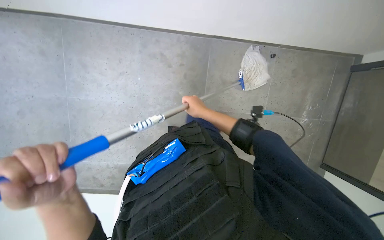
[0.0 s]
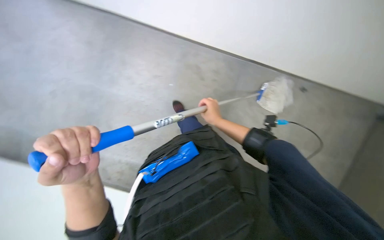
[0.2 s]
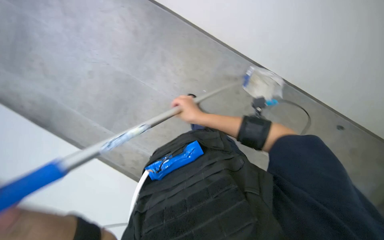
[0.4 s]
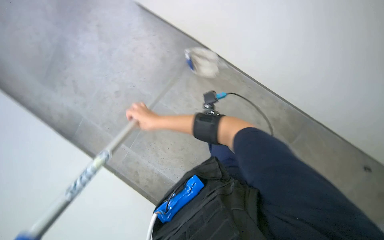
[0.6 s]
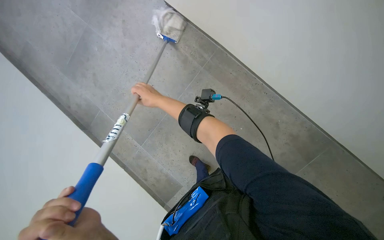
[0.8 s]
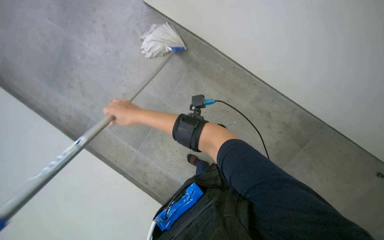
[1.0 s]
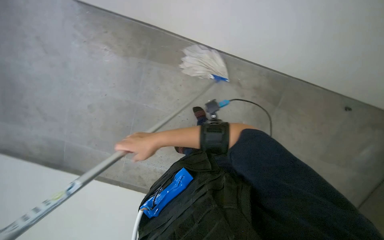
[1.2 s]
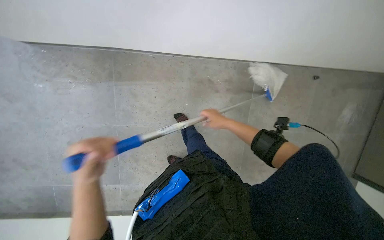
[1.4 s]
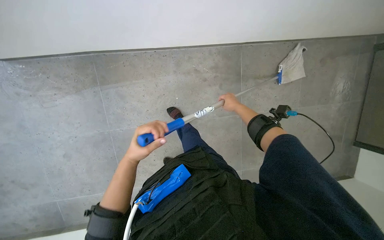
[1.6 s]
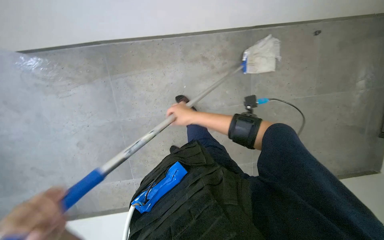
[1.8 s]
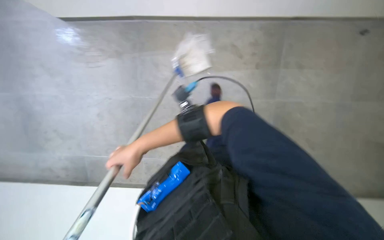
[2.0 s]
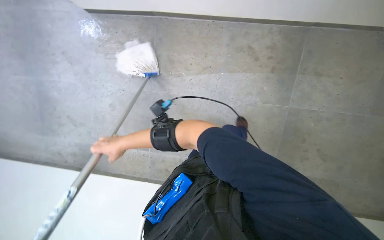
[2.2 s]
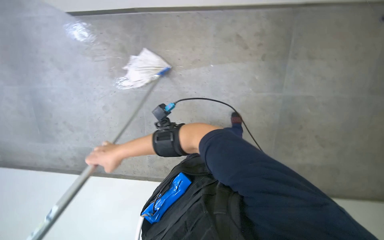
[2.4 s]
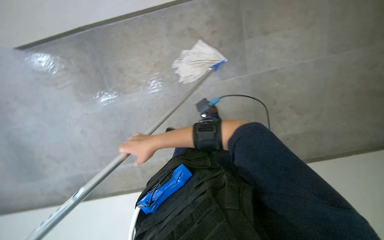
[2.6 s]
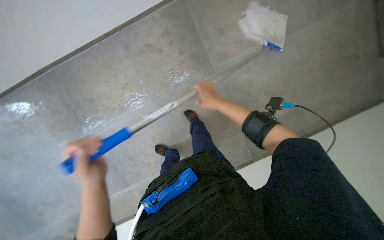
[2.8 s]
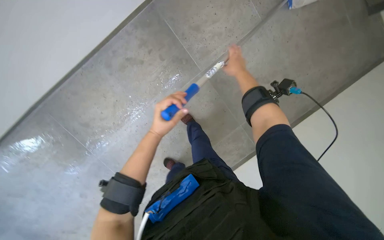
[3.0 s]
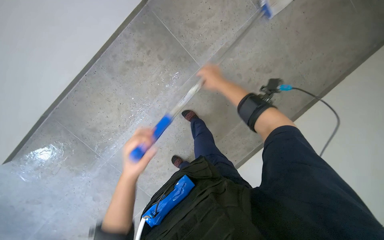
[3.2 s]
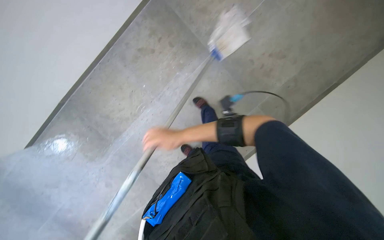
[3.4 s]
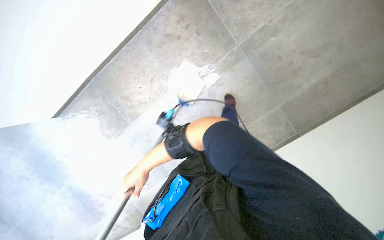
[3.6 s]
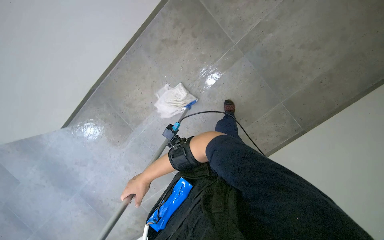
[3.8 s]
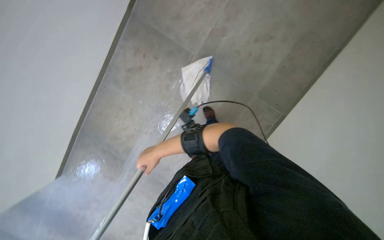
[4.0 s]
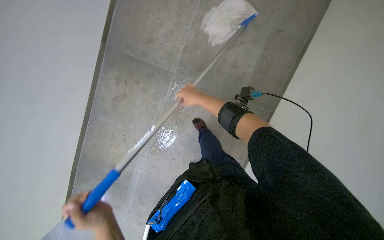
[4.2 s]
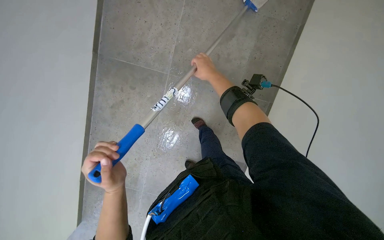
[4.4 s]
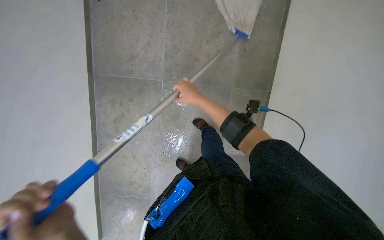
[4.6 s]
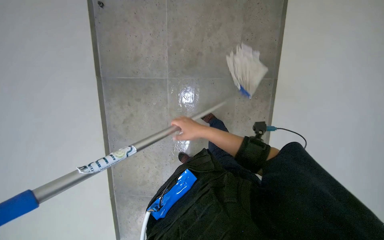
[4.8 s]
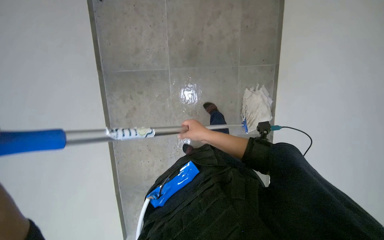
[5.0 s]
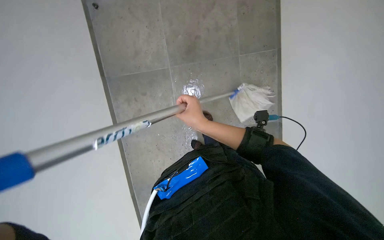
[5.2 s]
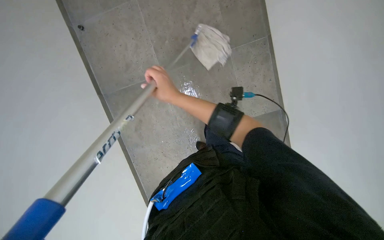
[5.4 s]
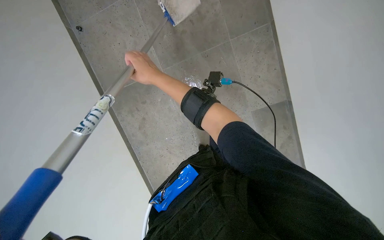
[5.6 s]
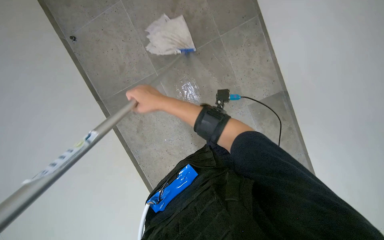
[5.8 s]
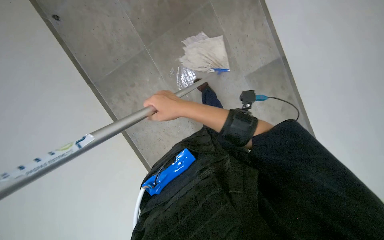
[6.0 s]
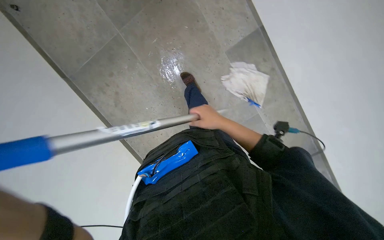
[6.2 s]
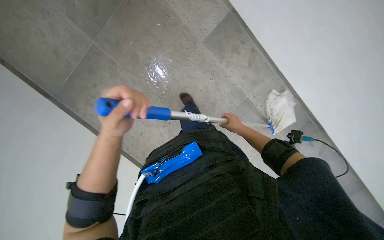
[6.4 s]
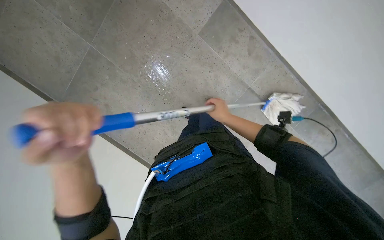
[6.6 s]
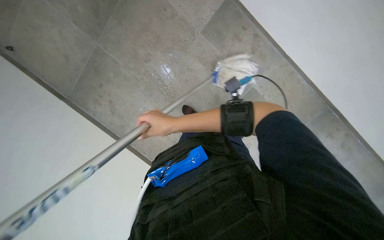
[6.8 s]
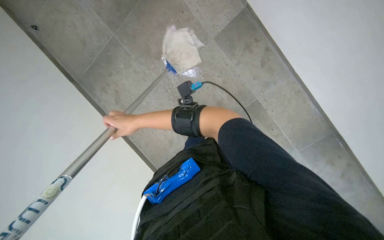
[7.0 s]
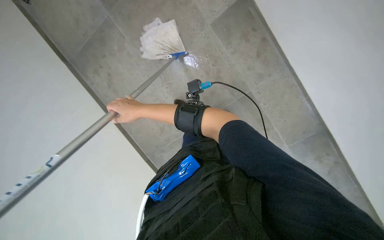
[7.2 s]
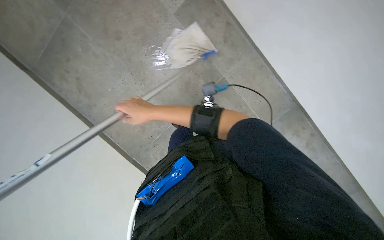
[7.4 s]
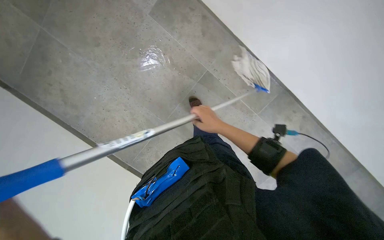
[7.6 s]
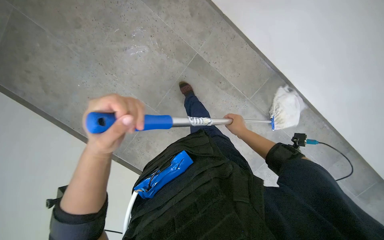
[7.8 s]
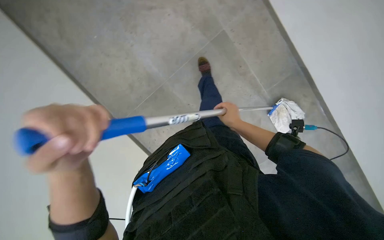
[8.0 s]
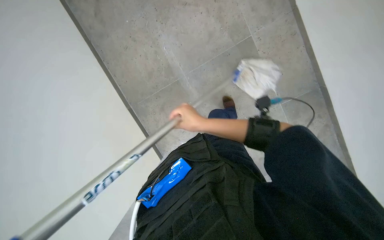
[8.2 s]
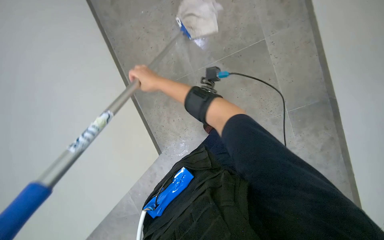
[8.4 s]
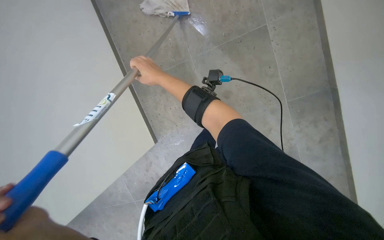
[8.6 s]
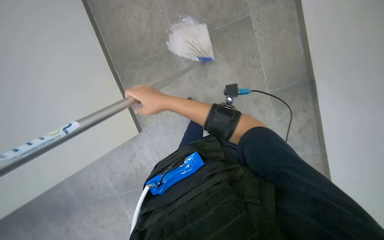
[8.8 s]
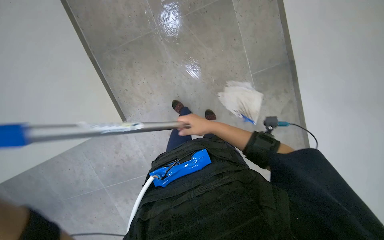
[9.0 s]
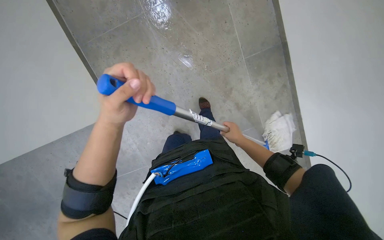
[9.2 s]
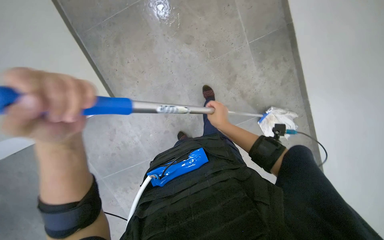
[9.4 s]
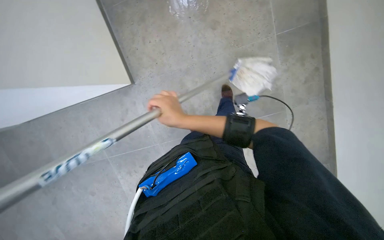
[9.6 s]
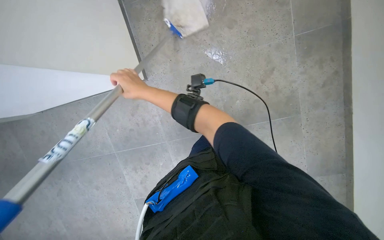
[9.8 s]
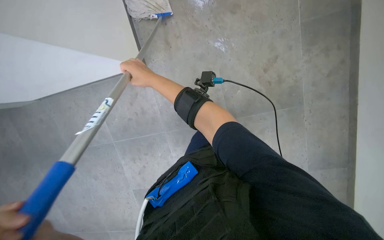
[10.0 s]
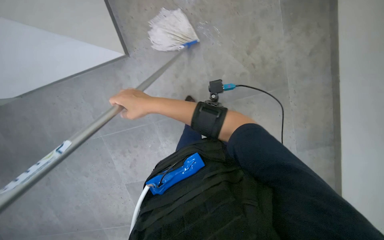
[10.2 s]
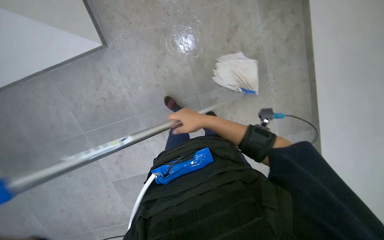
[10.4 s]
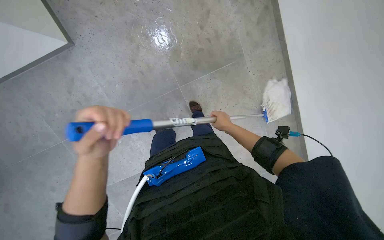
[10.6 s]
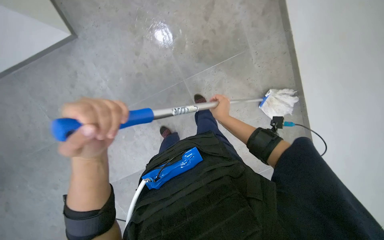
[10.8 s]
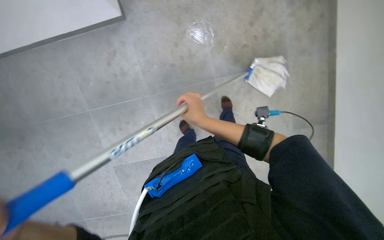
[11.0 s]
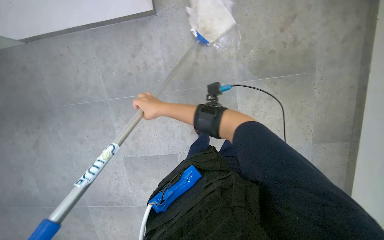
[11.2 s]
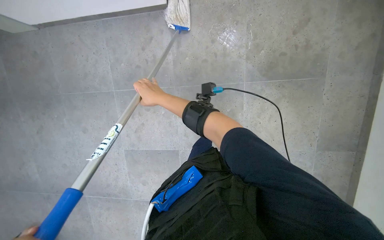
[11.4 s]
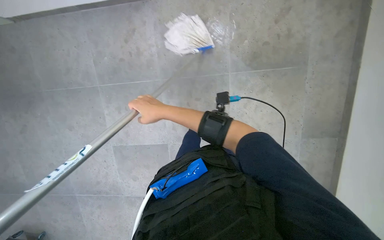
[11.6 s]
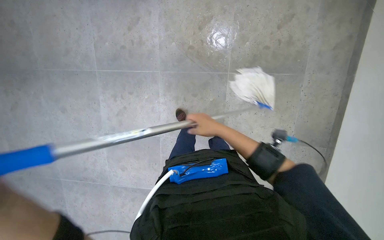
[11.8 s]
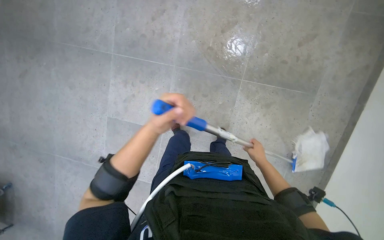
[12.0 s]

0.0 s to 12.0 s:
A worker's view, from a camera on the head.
Job: mopping floor.
The whole recording: Mopping tiled floor. The worker mops the tiled floor with a blue and grey mop.
0.0 to 1.6 s: The scene turns approximately 30 degrees counterclockwise in the picture.
1.6 to 3.0 s: The camera travels some 40 cm. Everything in view rotates roughly 35 degrees counterclockwise.
3.0 to 4.4 s: The scene rotates counterclockwise by some 35 degrees.
4.4 to 6.0 s: The view pans to the left by approximately 15 degrees. The scene rotates counterclockwise by some 35 degrees.
6.0 to 7.6 s: The camera is carried to the right, some 50 cm.
7.6 to 9.0 s: The view tilts about 20 degrees downward. Everything in view rotates roughly 30 degrees clockwise.
9.0 to 10.4 s: The view tilts about 20 degrees downward. The right hand goes left and right, some 30 cm each way, reversing 2 times.
10.4 to 12.0 s: Everything in view rotates approximately 30 degrees clockwise. The right hand swings left and right, about 40 cm each way, with 2 reversals.

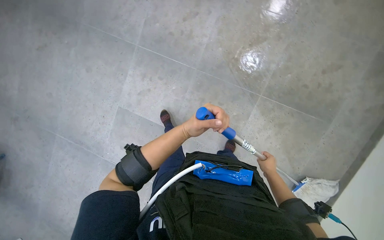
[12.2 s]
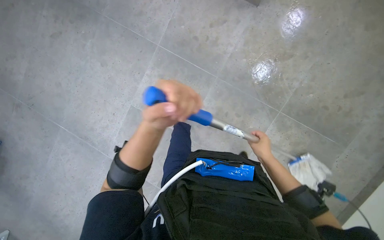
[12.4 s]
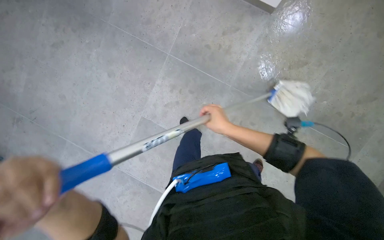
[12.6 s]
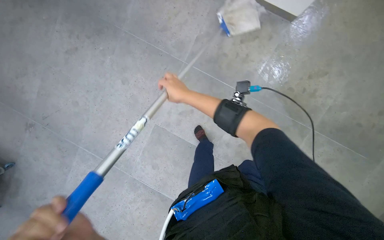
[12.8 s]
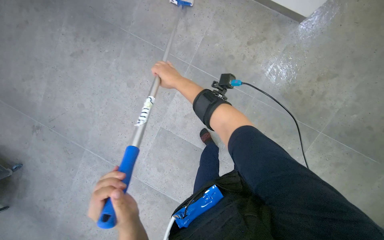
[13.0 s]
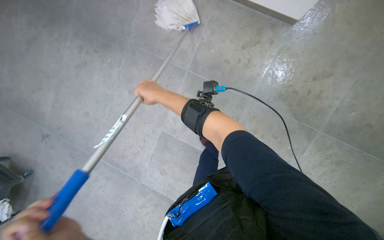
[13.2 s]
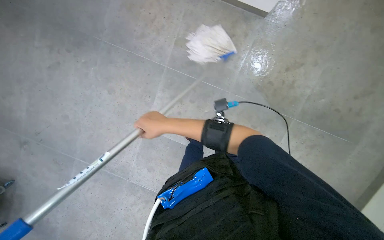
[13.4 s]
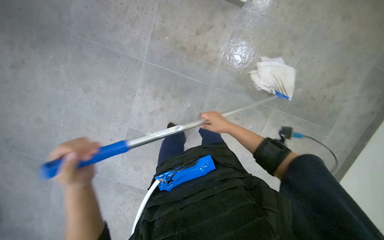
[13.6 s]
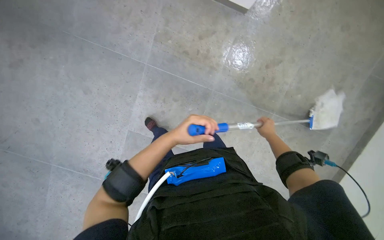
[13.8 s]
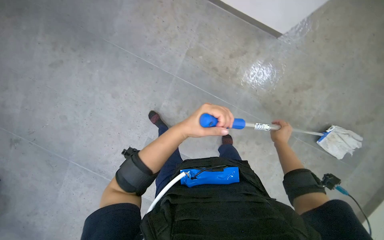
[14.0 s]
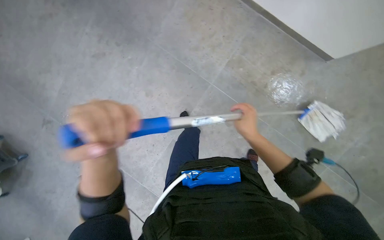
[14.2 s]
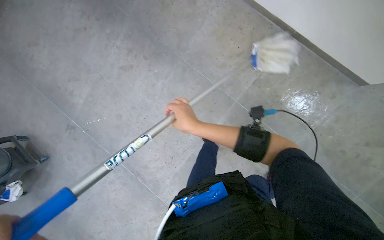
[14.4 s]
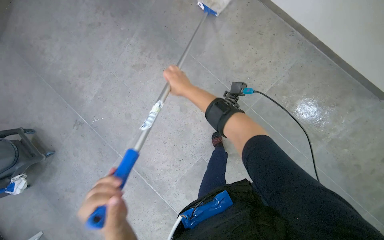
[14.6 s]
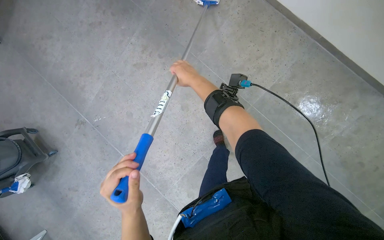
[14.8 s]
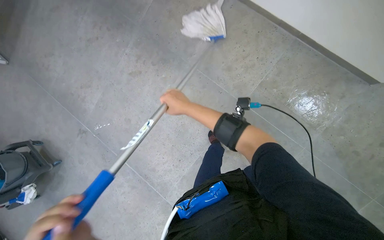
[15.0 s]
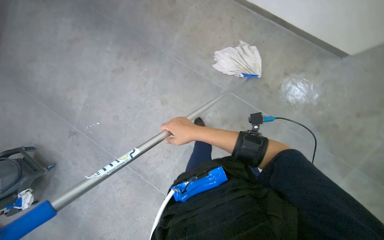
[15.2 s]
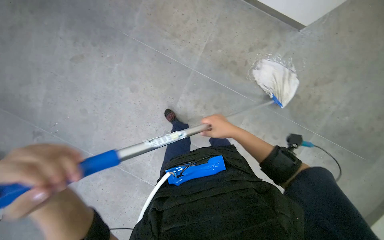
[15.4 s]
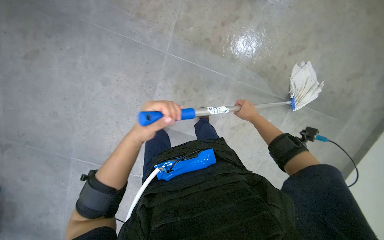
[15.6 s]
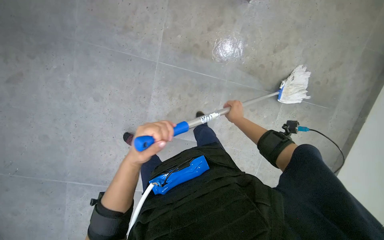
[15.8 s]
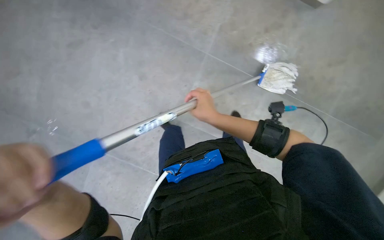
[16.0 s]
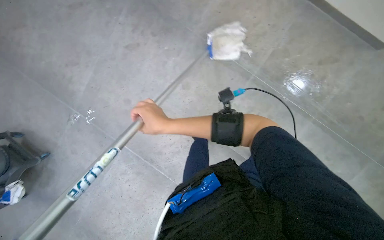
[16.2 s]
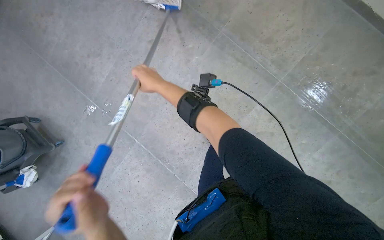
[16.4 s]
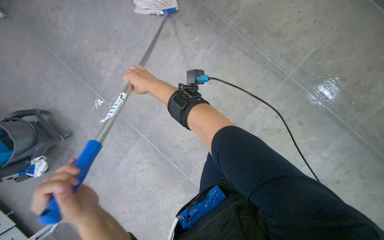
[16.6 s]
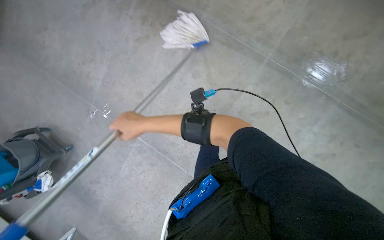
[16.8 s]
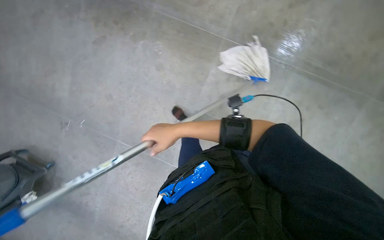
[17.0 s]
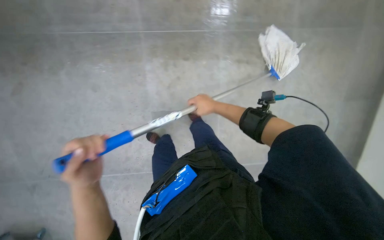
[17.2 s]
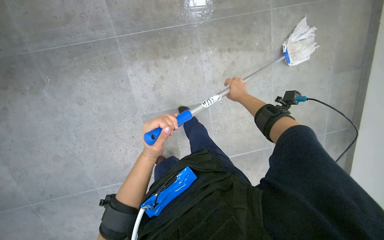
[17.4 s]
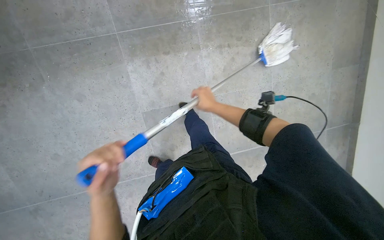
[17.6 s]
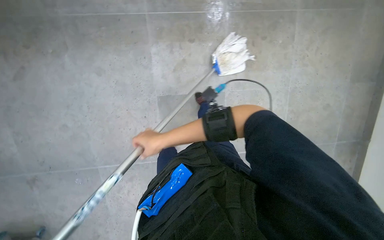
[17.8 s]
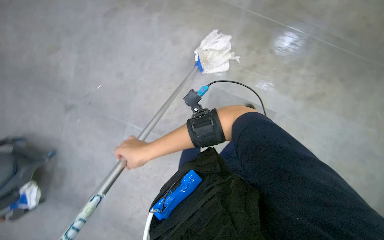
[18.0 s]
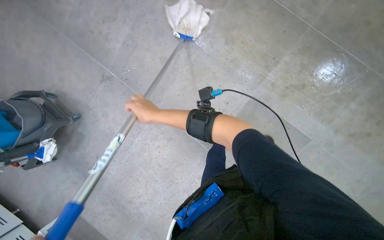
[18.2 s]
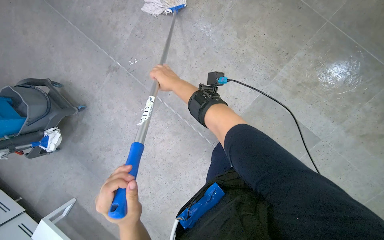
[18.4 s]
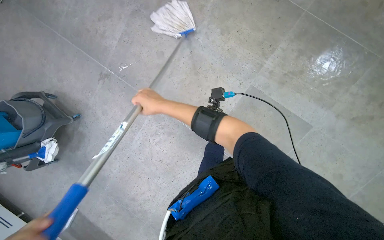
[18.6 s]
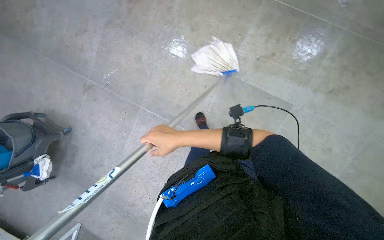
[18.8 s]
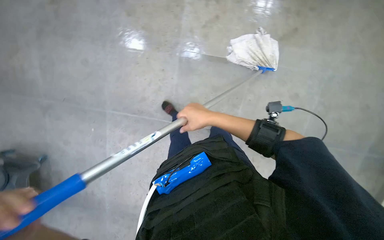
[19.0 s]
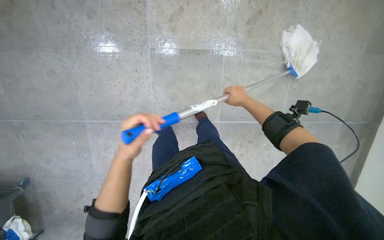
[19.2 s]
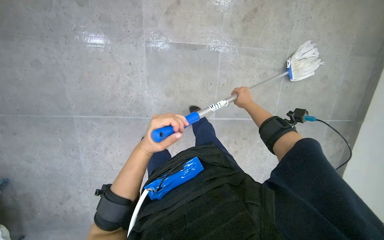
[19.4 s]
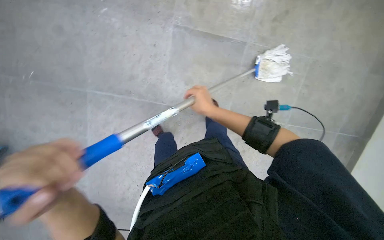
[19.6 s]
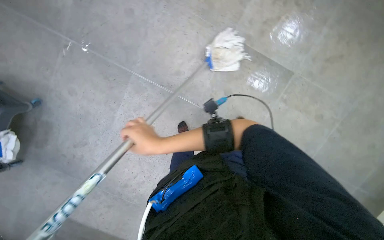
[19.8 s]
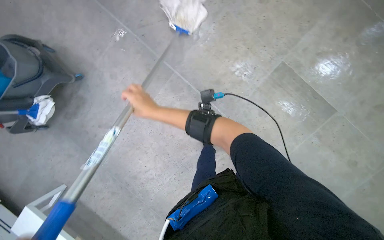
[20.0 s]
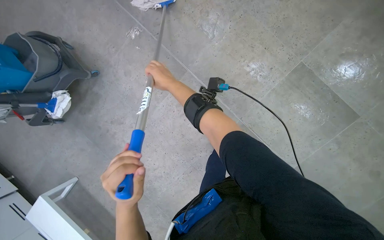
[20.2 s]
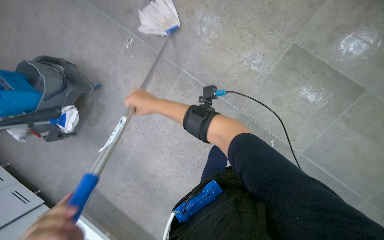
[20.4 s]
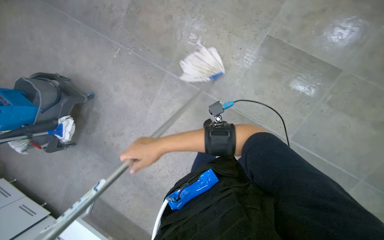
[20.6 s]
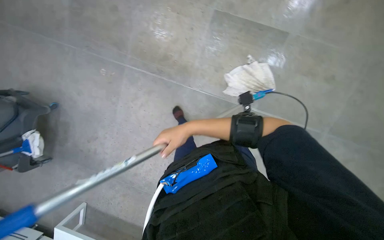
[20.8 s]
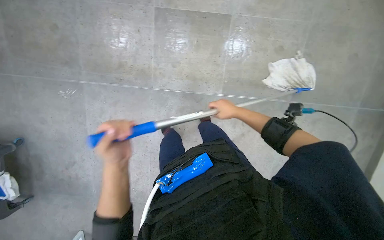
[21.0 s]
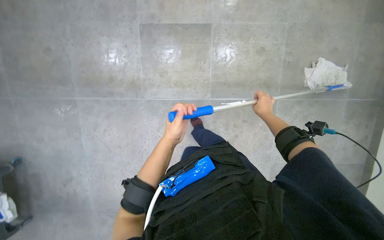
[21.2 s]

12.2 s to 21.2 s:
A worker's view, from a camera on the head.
Job: mopping floor.
The whole recording: Mopping tiled floor. The worker mops the tiled floor with a blue and grey mop.
12.2 to 13.8 s: The head travels approximately 50 cm.
13.8 to 15.2 s: The wearer's head swings some 25 degrees to the left. The camera pitches upward, by some 20 degrees.
19.8 to 21.2 s: The head travels roughly 60 cm. Everything in view rotates approximately 30 degrees counterclockwise.
